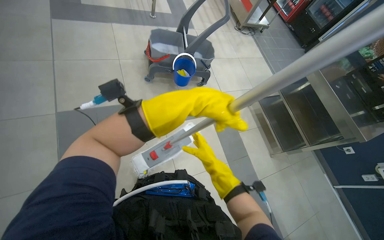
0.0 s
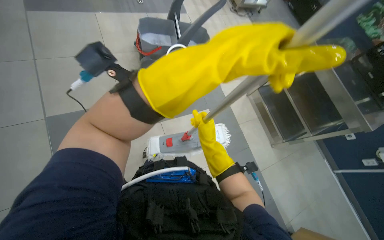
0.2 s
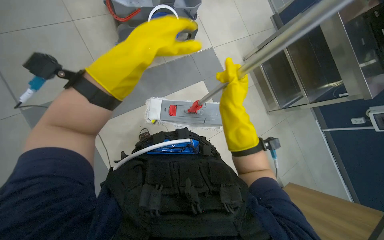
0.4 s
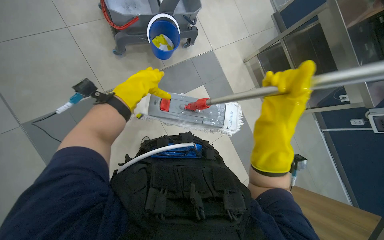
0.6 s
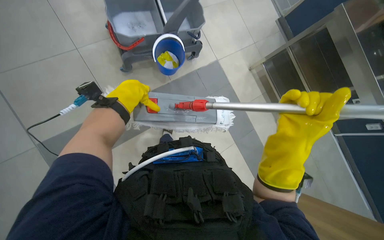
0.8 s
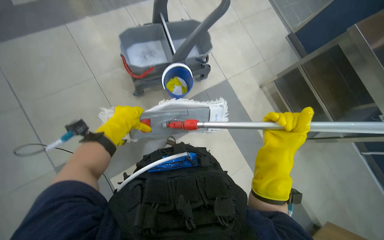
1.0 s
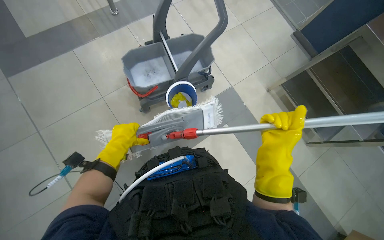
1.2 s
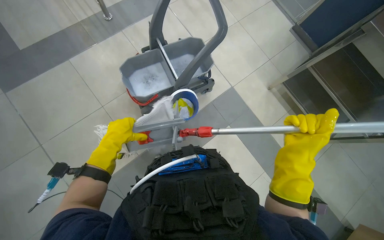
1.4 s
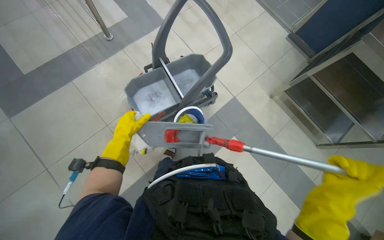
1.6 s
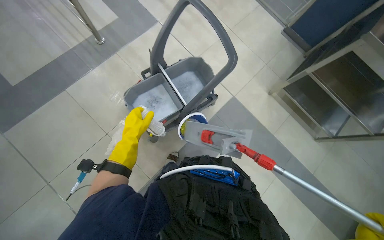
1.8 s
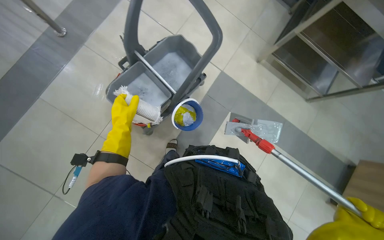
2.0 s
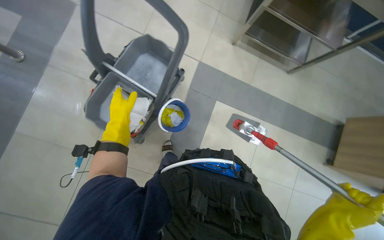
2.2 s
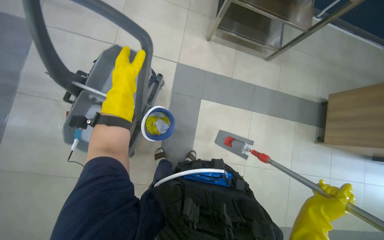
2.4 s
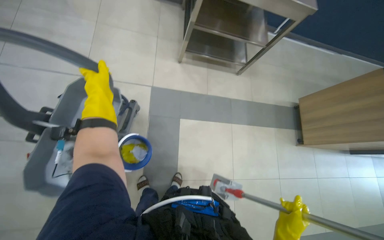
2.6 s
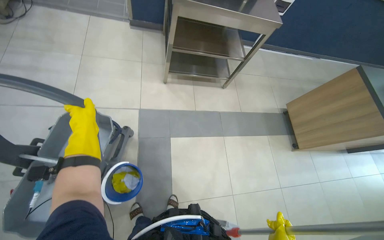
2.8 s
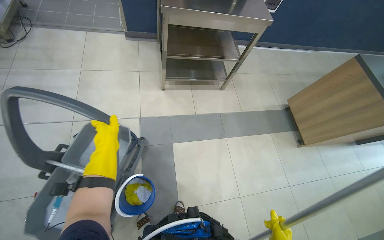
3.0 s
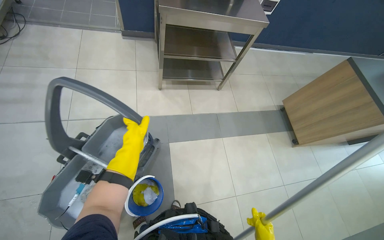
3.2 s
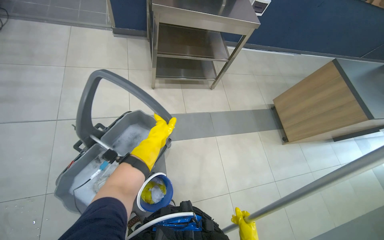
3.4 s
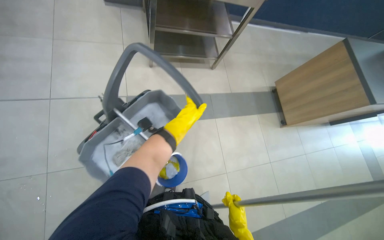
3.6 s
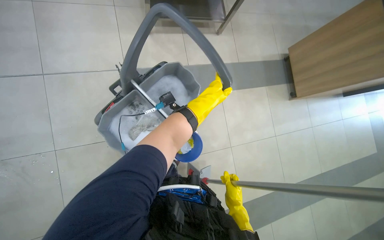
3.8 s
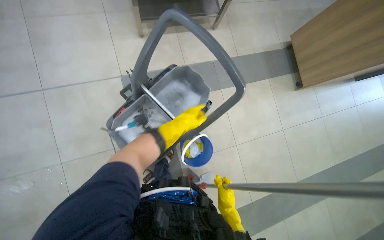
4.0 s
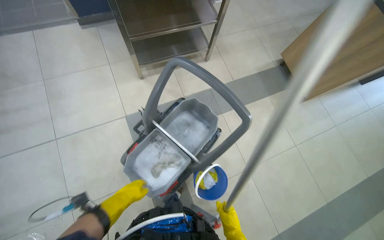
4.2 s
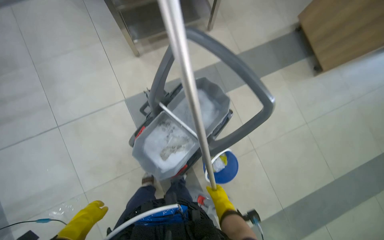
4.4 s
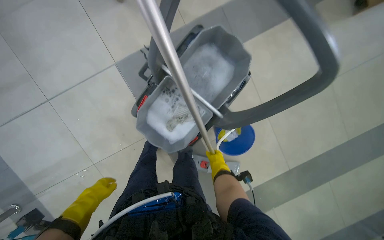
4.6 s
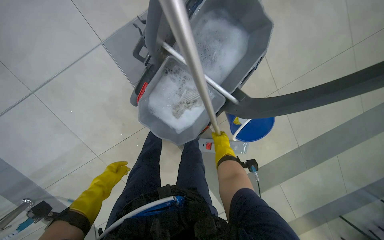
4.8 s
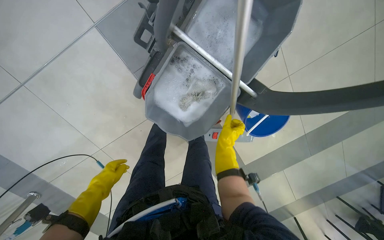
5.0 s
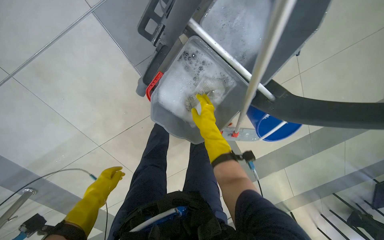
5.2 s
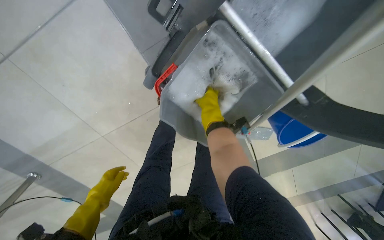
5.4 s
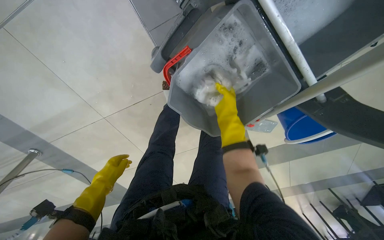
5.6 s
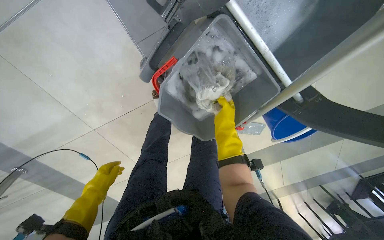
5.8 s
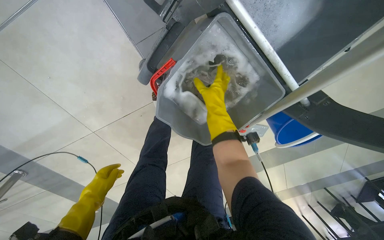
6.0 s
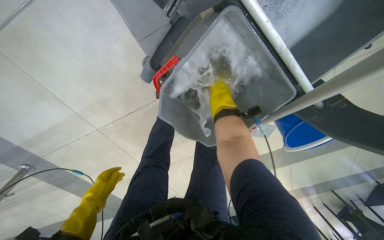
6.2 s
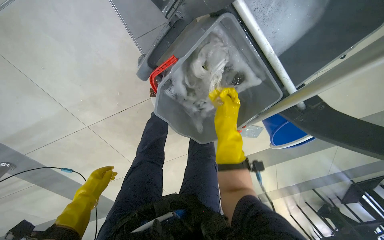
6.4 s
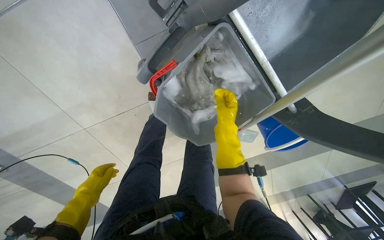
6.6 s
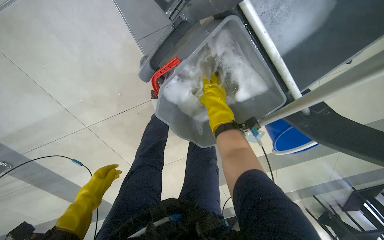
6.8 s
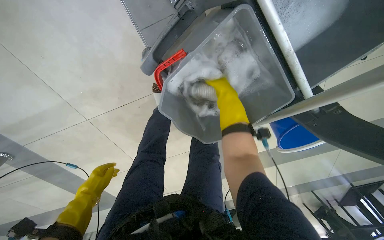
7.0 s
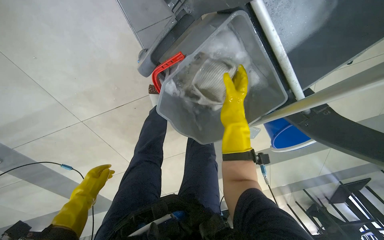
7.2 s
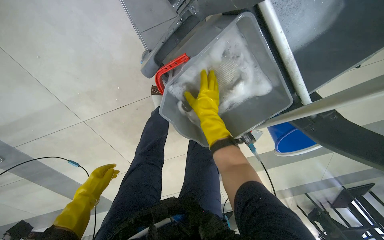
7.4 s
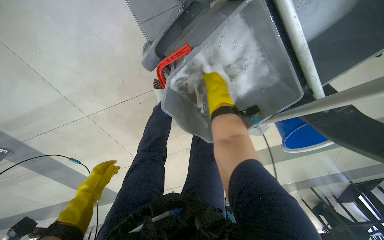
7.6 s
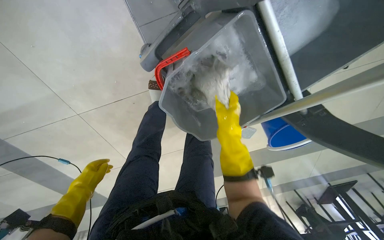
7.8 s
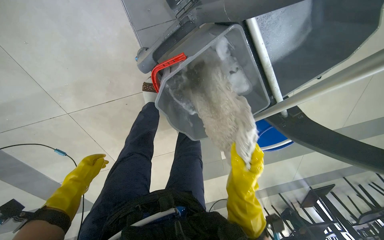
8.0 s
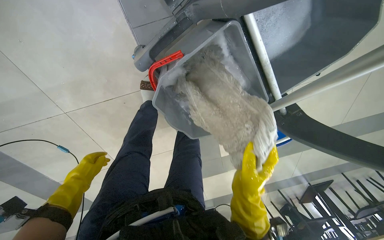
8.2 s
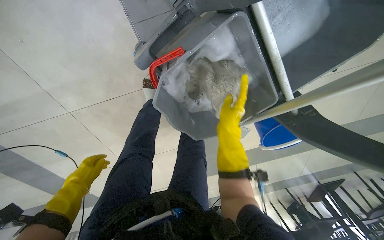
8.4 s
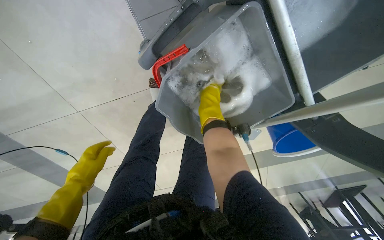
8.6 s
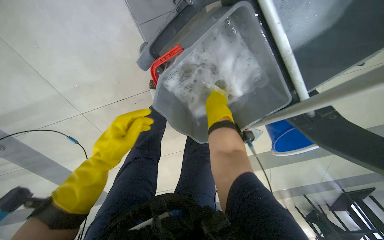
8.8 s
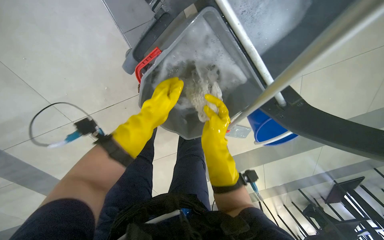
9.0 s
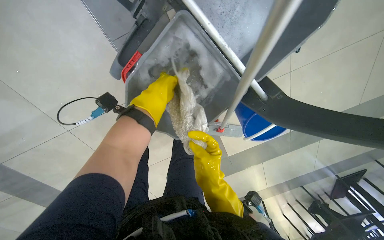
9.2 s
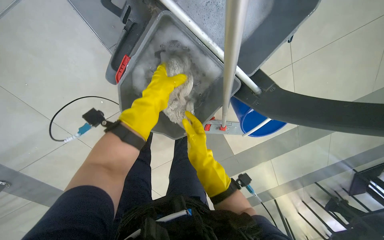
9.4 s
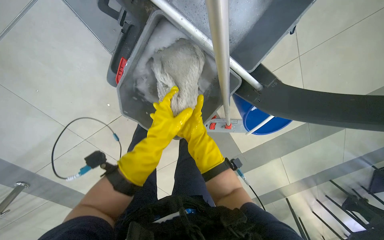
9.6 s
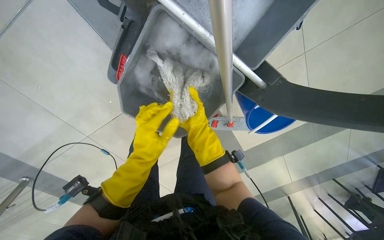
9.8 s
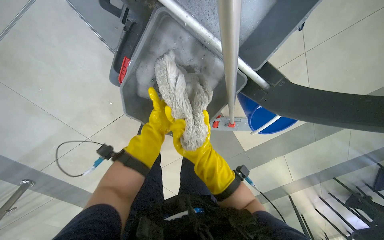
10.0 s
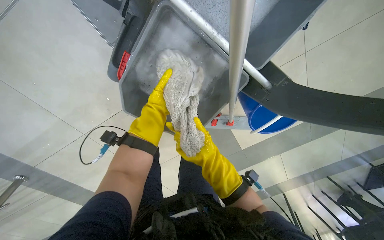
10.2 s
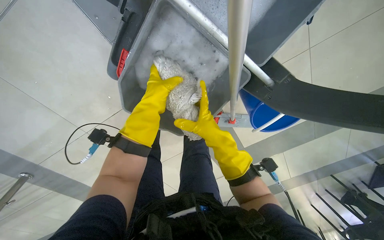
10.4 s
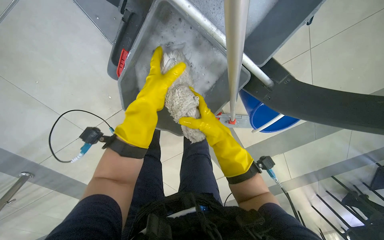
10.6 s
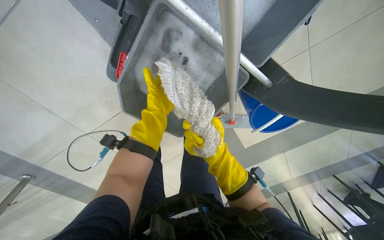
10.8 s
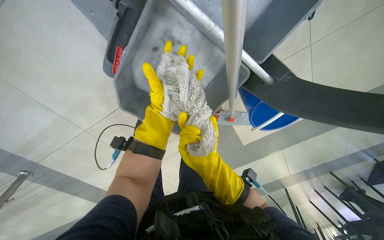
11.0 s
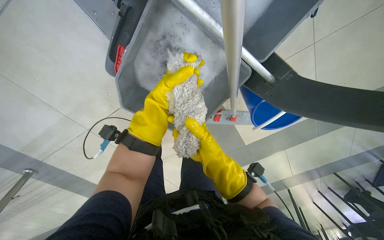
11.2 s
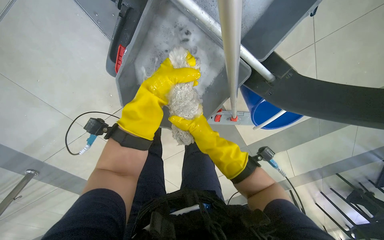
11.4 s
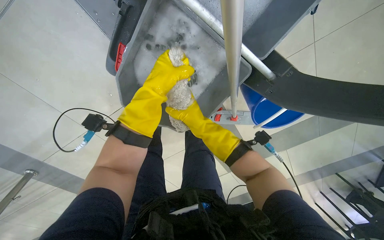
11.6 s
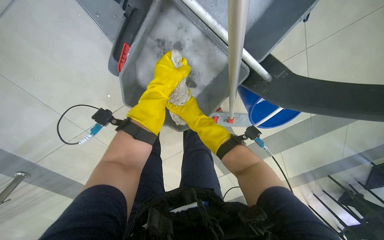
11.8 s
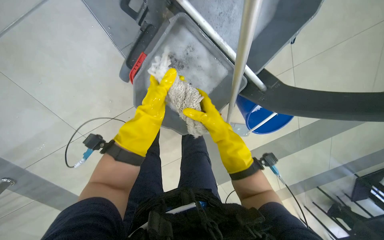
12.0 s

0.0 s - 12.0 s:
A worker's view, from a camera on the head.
Job: mopping floor.
The whole recording: Mopping cafeteria floor. The worker mops the cafeteria floor with a mop and bucket.
0.0 s - 1.6 s: The left hand shifts some 35 cm to the left and farther from the camera; the right hand swings nearer and farther, about 30 cm each way, with 2 reversals.
1.6 s - 3.0 s: The head turns to the right by about 60 degrees.
3.0 s - 4.4 s: The camera pitches downward, by roughly 25 degrees. The left hand travels down the picture by roughly 30 cm, and travels to the right and back again, some 30 cm each way.
4.4 s - 6.0 s: The camera pitches downward, by some 30 degrees.
6.0 s - 7.6 s: The right hand moves up and down the picture over some 15 cm, changing direction 2 times.
7.6 s - 9.0 s: The right hand moves up and down the picture over about 30 cm, changing direction 2 times, while the left hand shifts about 35 cm to the right and up the picture.
9.0 s - 10.4 s: The right hand moves up and down the picture over approximately 15 cm, changing direction 3 times.
10.4 s - 12.0 s: The right hand goes down the picture and returns, about 10 cm each way.

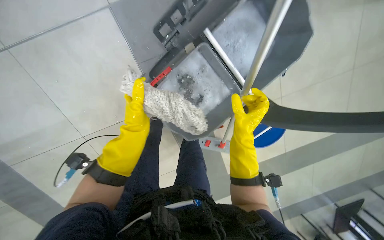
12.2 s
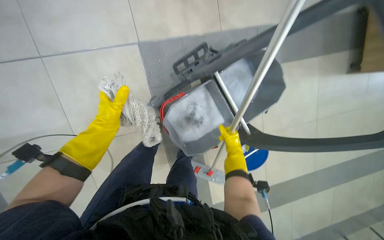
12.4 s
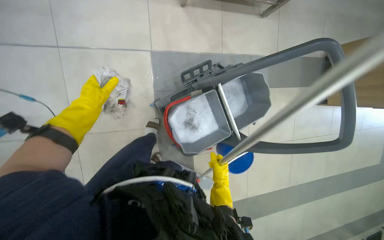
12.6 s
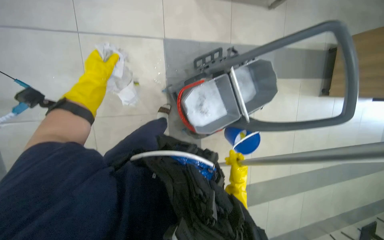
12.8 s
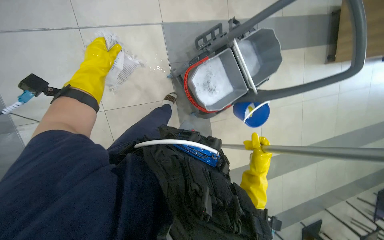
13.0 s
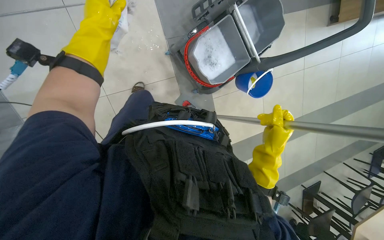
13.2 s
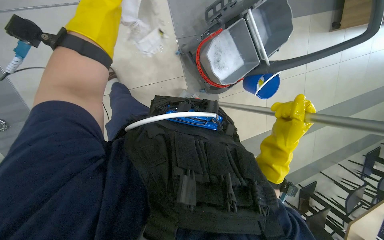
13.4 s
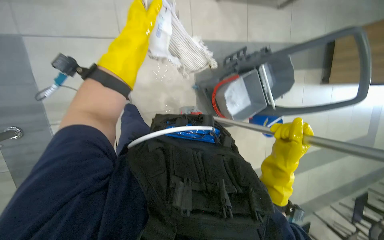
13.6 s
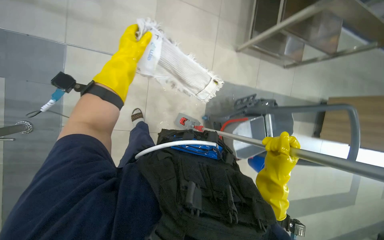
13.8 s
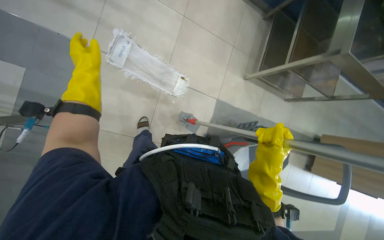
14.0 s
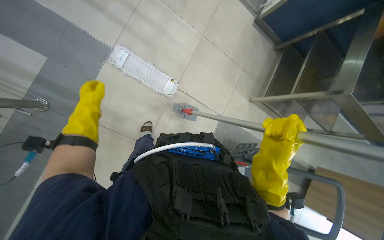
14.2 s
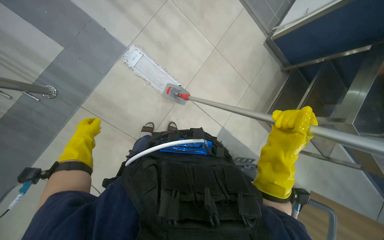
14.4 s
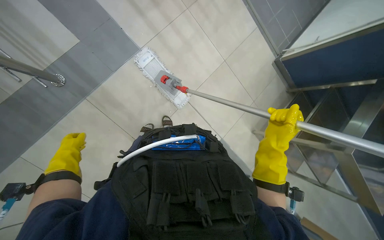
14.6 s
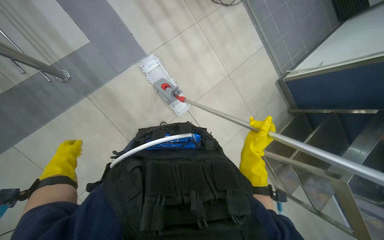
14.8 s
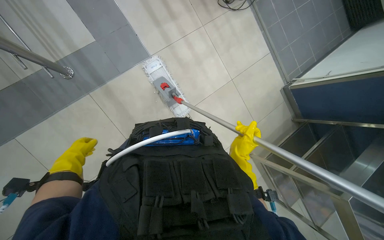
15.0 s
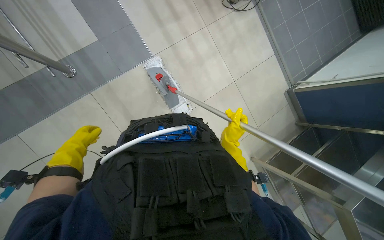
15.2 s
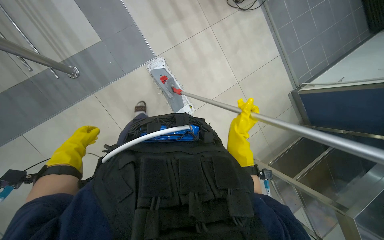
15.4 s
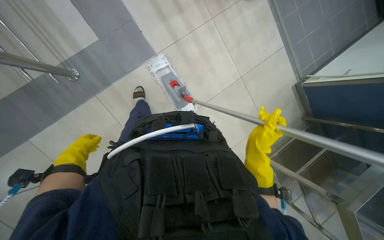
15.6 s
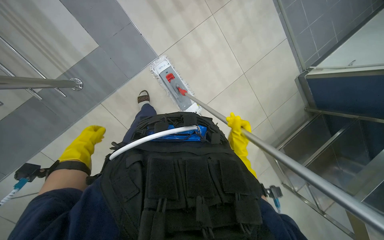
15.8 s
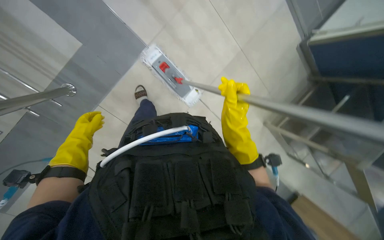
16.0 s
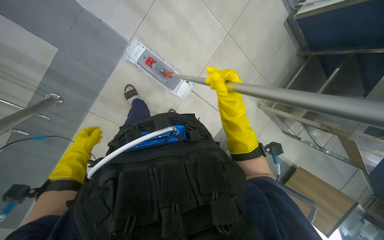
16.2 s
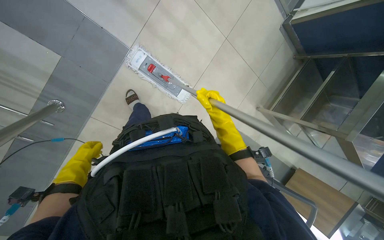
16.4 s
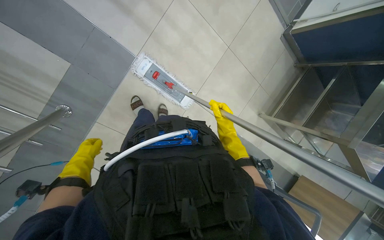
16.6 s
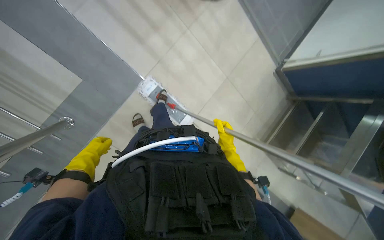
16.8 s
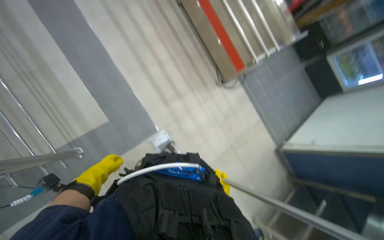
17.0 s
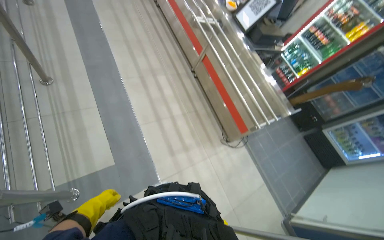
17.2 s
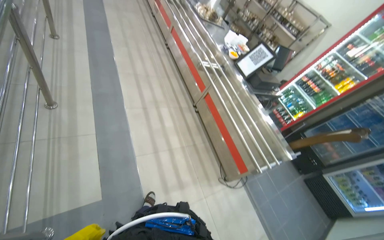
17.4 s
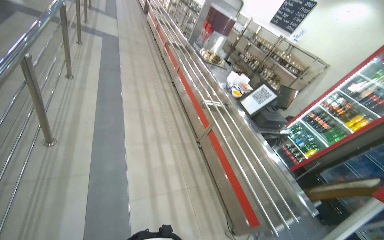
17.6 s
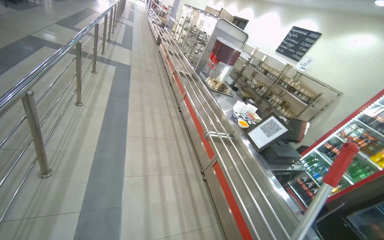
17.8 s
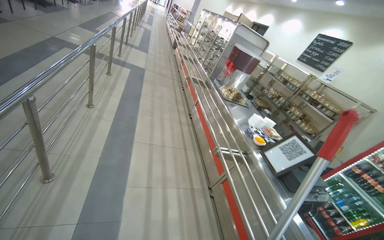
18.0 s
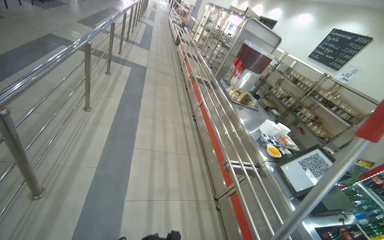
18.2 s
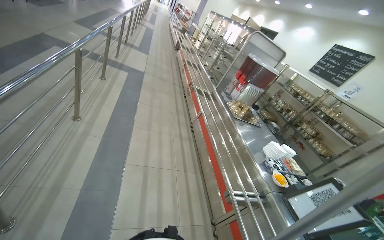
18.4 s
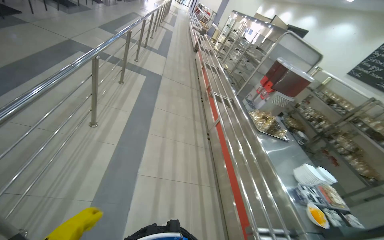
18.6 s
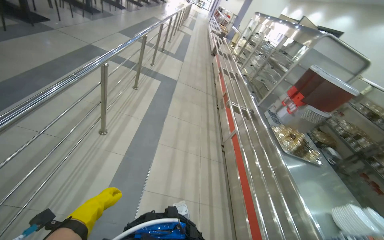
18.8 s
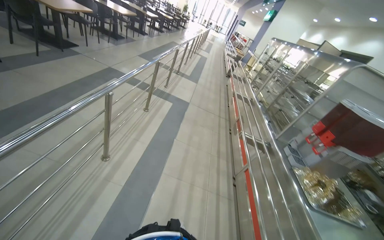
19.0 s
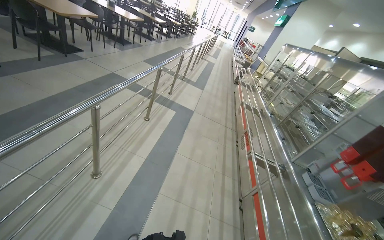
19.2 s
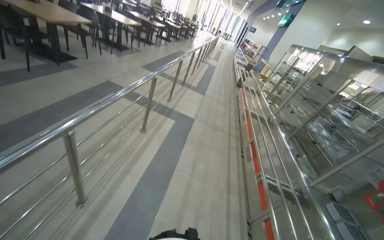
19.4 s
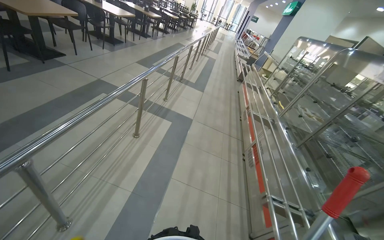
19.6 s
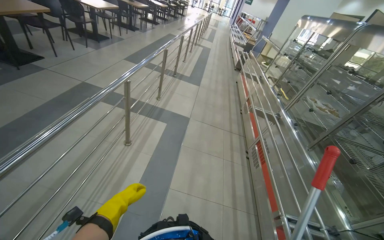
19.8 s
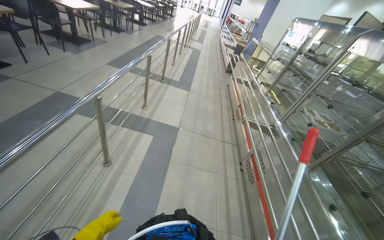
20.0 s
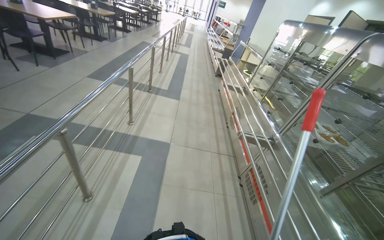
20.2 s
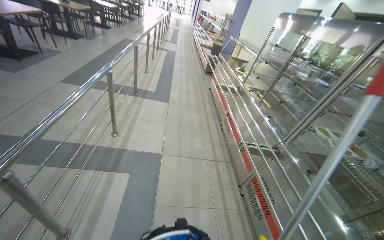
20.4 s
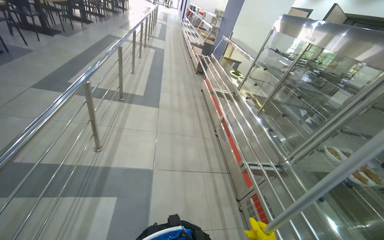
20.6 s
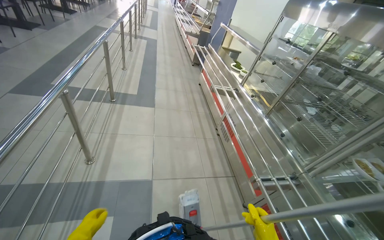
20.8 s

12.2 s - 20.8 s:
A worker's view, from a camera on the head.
Job: mopping floor.
The whole recording: Mopping cafeteria floor. The worker mops the cafeteria floor with a mop and bucket.
12.2 s - 13.6 s: The camera is carried about 80 cm.
13.6 s - 15.0 s: The wearer looks approximately 25 degrees further upward. Everything in view rotates about 45 degrees clockwise.
15.0 s - 16.6 s: The wearer looks approximately 15 degrees further downward. The right hand is displaced up the picture by some 20 cm.
16.6 s - 18.0 s: The camera is carried approximately 50 cm. The camera pitches upward, by roughly 90 degrees. The scene rotates clockwise by roughly 35 degrees.
18.0 s - 19.4 s: The camera travels some 1.5 m. The wearer's head swings some 25 degrees to the left.
19.4 s - 20.8 s: The wearer moves some 1.5 m. The wearer's head swings roughly 25 degrees to the right.
